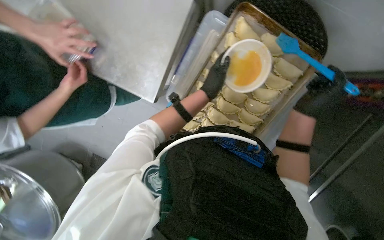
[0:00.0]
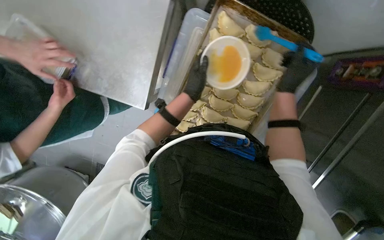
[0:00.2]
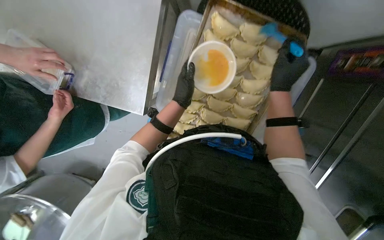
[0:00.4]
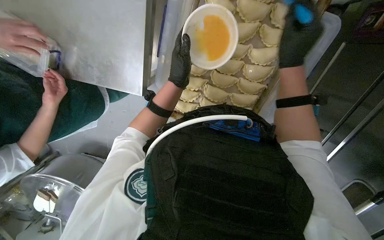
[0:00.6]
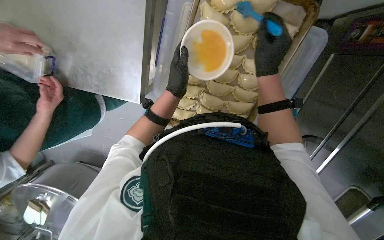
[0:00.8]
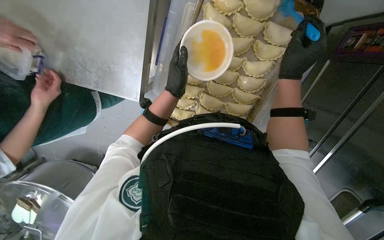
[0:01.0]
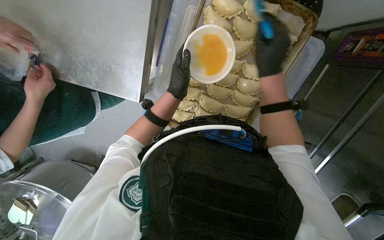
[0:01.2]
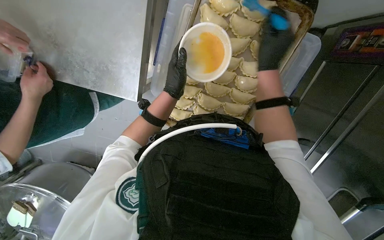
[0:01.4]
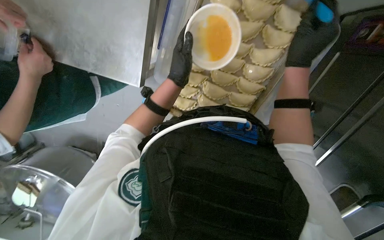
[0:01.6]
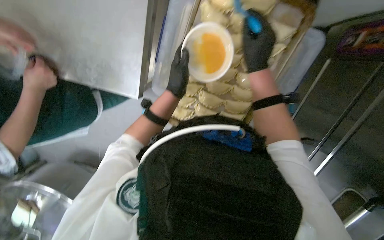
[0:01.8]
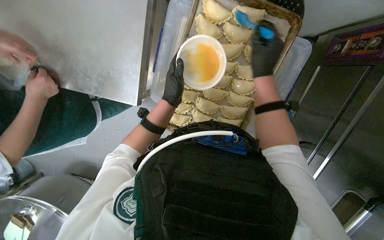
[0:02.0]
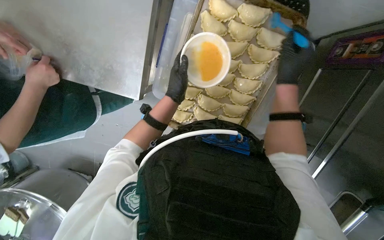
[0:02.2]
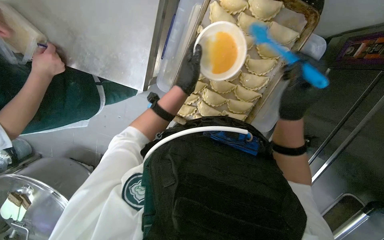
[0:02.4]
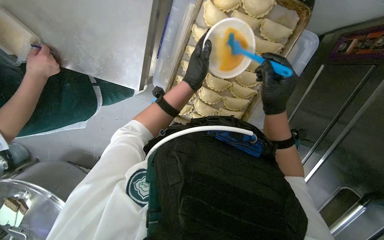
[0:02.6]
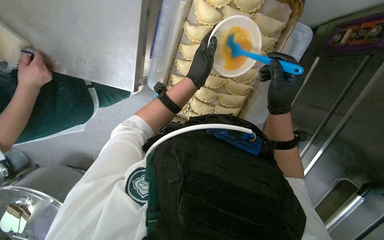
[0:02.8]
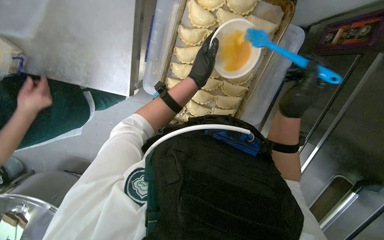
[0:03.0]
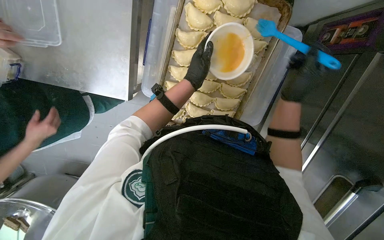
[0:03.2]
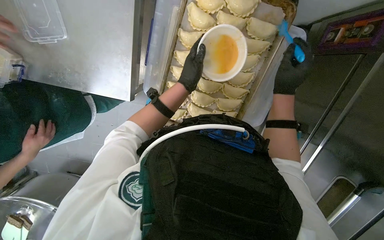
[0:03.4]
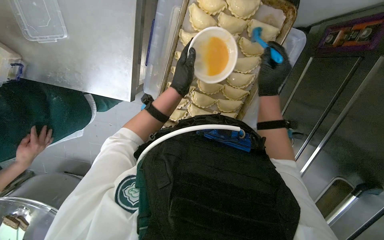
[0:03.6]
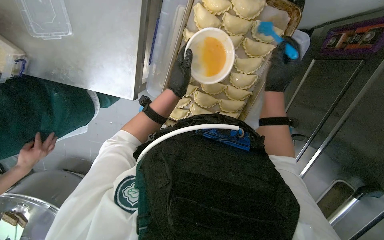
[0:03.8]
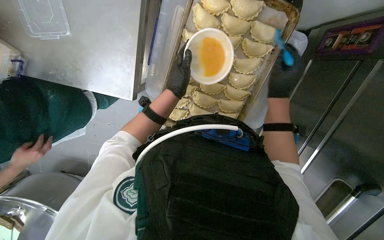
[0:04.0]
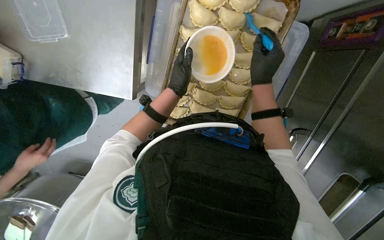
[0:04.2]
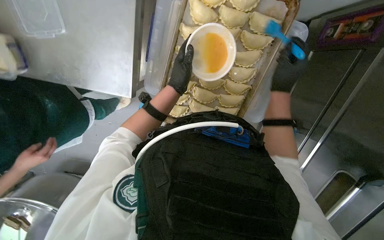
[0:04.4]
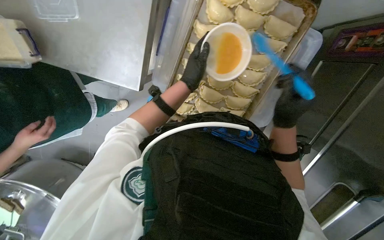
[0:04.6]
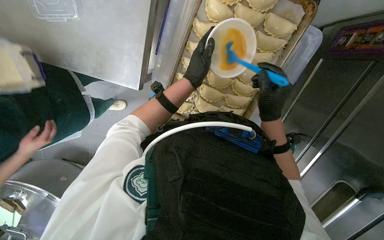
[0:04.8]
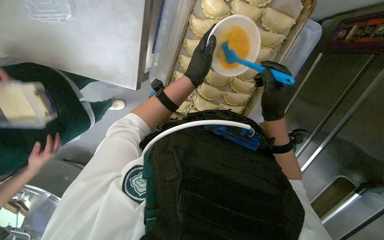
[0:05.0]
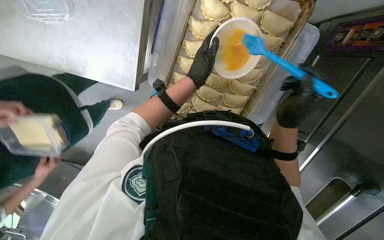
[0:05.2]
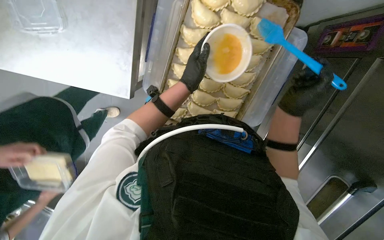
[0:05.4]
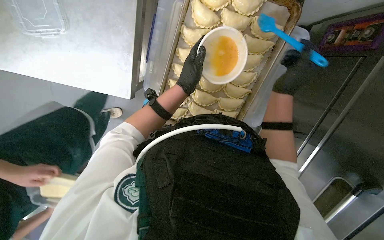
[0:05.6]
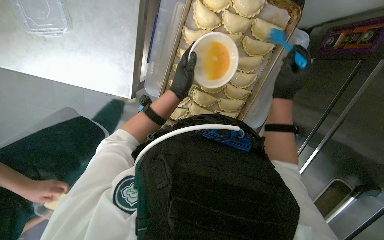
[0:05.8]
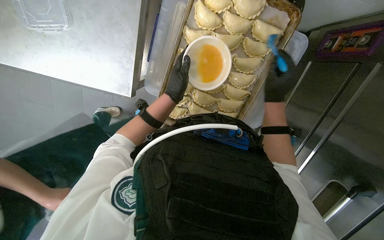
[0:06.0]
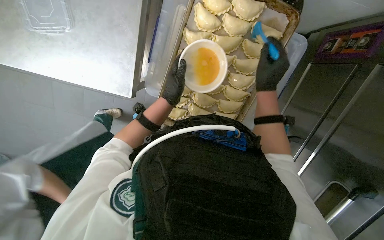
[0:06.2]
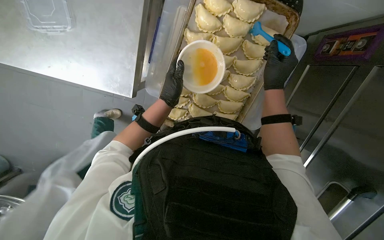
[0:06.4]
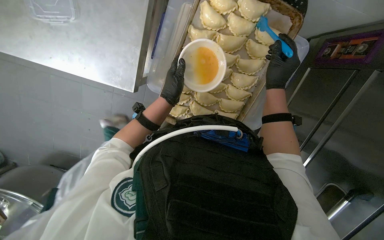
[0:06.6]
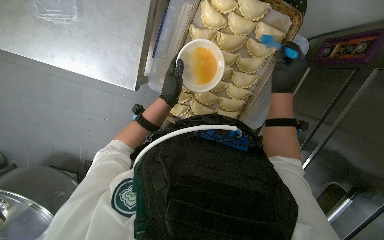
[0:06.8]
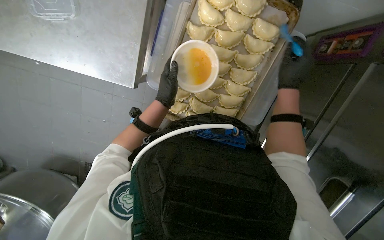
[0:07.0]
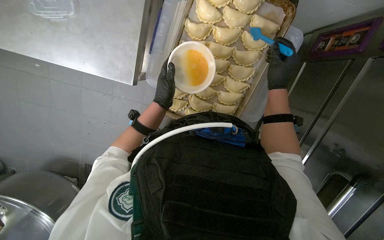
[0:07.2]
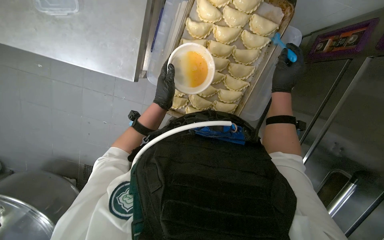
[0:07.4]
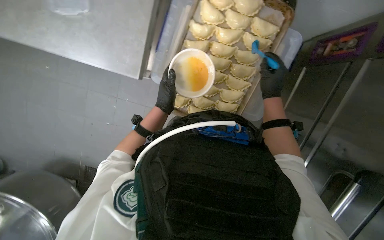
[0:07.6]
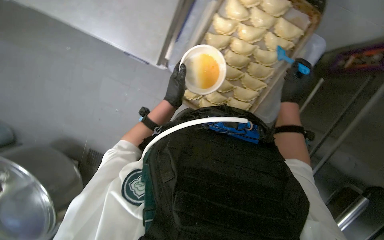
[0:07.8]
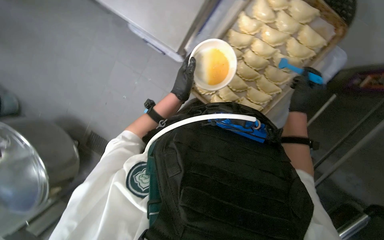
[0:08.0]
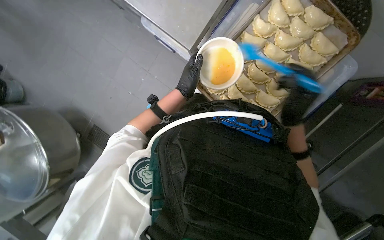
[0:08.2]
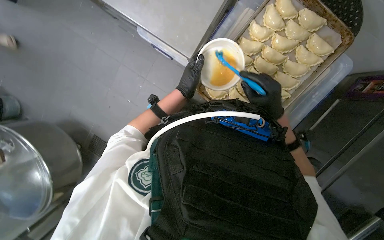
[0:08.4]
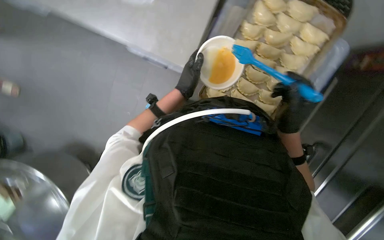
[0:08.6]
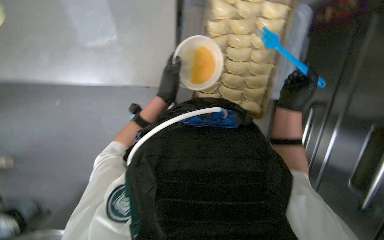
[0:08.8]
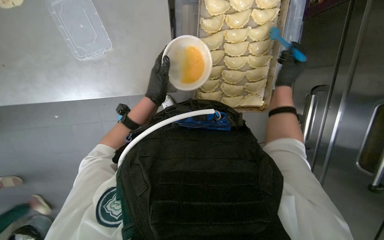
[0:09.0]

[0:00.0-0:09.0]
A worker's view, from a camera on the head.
Job: preparing food.
The whole recording: Brushing dumplings with egg wash. The worker brushes egg wash onto the dumplings on a baking sheet.
0:01.6 to 0:03.0: The left hand is displaced to the right by approximately 10 cm; the right hand goes some 15 cm down the picture.

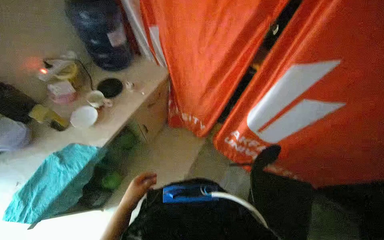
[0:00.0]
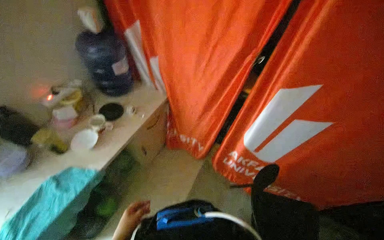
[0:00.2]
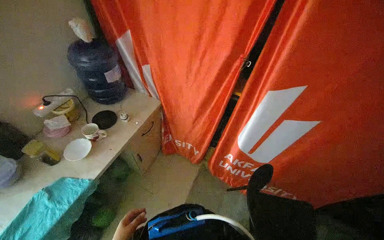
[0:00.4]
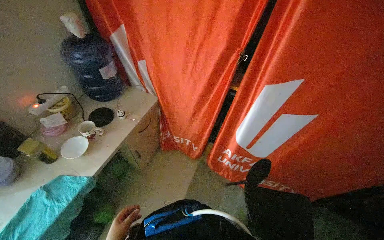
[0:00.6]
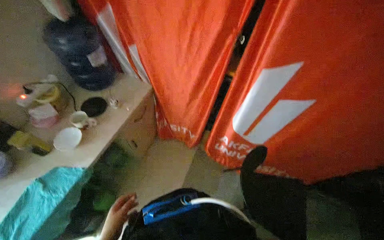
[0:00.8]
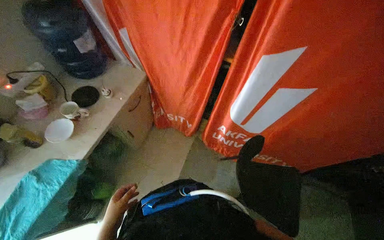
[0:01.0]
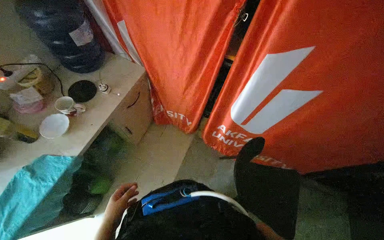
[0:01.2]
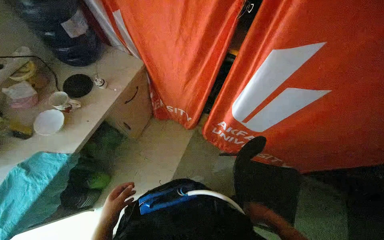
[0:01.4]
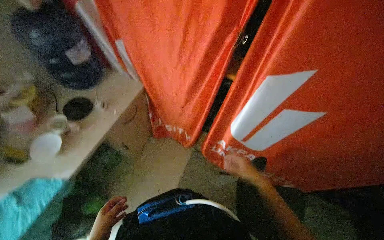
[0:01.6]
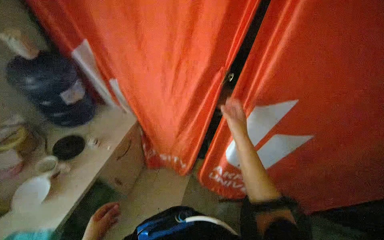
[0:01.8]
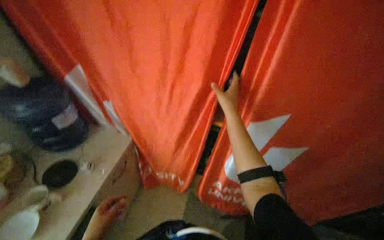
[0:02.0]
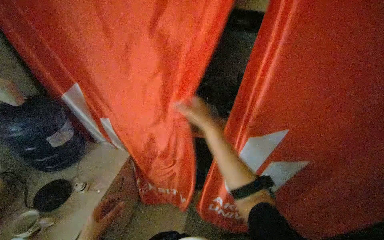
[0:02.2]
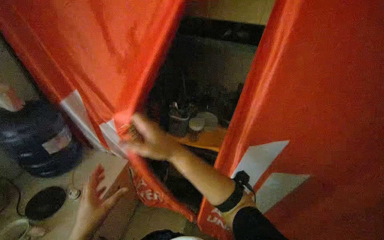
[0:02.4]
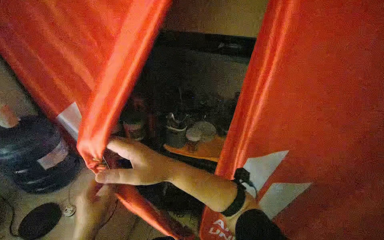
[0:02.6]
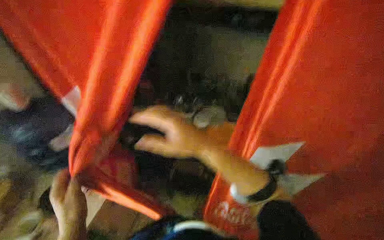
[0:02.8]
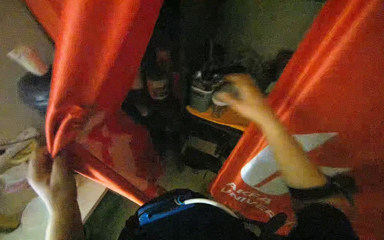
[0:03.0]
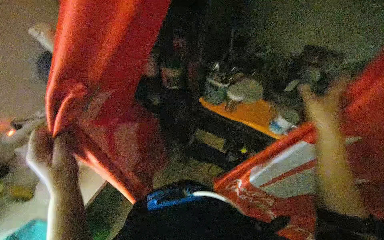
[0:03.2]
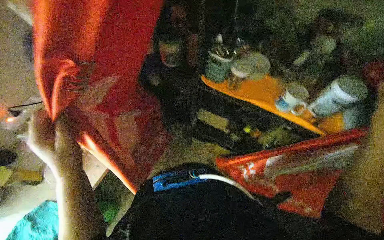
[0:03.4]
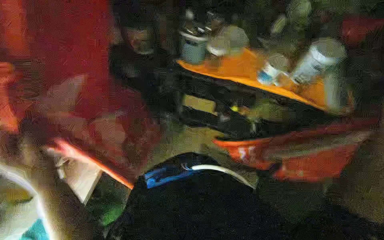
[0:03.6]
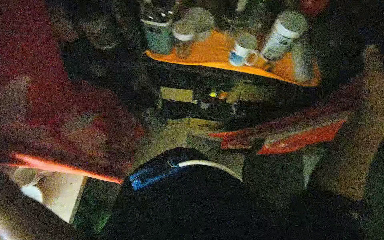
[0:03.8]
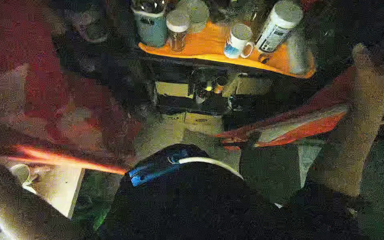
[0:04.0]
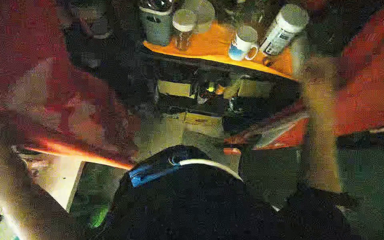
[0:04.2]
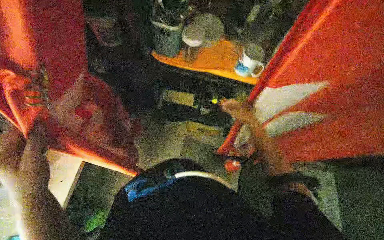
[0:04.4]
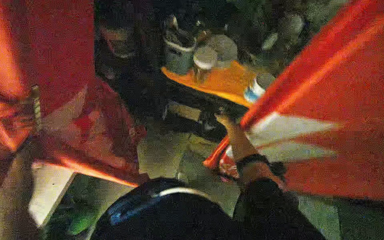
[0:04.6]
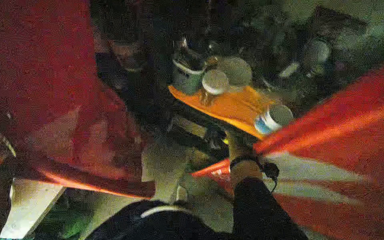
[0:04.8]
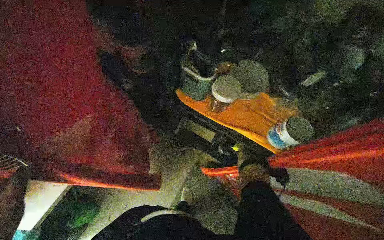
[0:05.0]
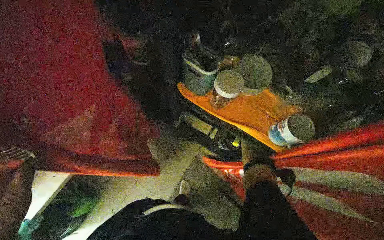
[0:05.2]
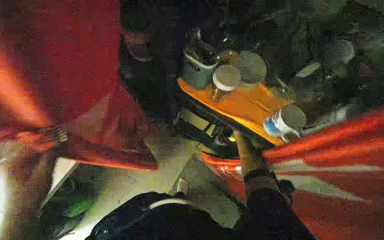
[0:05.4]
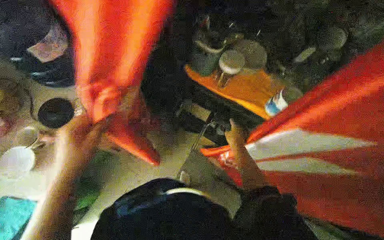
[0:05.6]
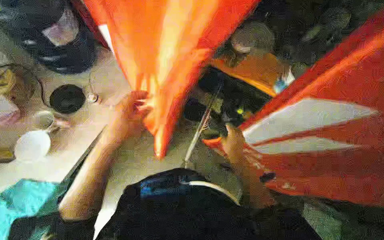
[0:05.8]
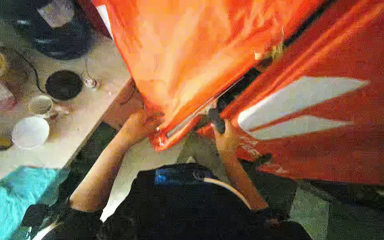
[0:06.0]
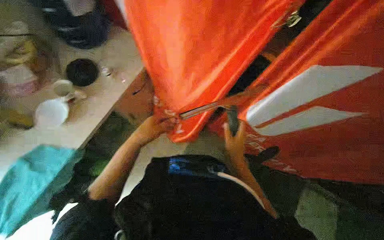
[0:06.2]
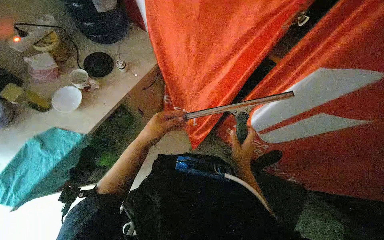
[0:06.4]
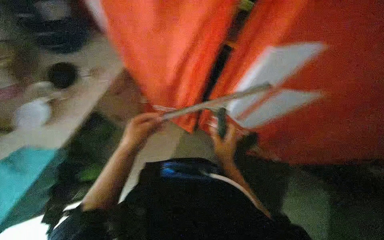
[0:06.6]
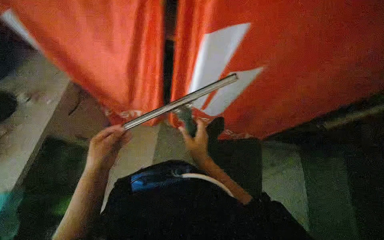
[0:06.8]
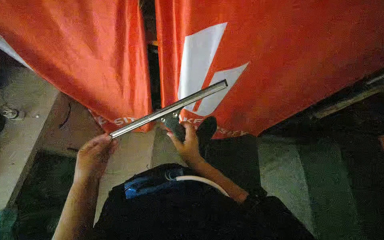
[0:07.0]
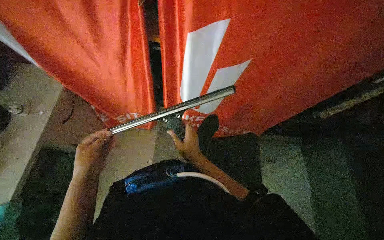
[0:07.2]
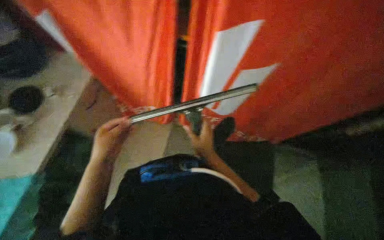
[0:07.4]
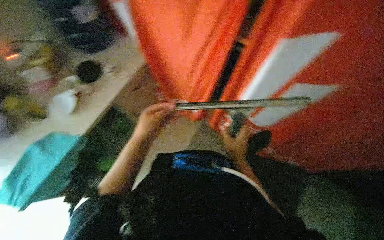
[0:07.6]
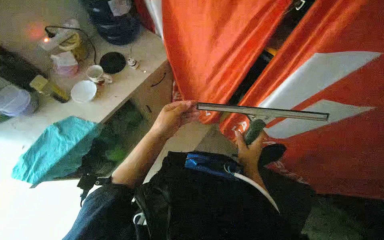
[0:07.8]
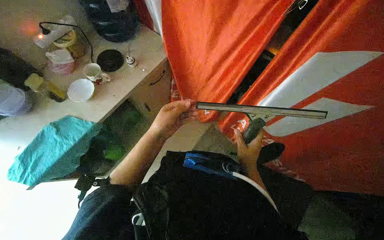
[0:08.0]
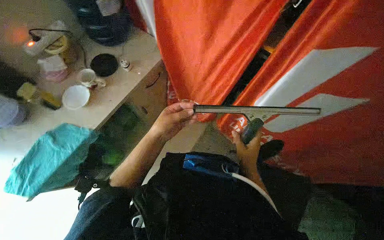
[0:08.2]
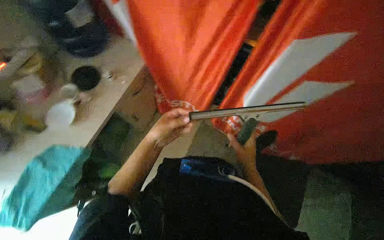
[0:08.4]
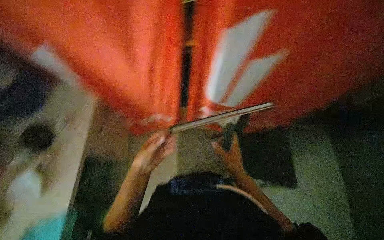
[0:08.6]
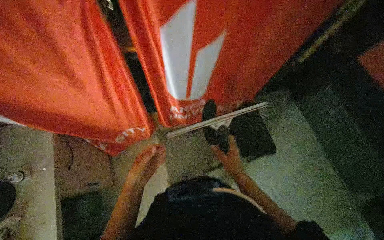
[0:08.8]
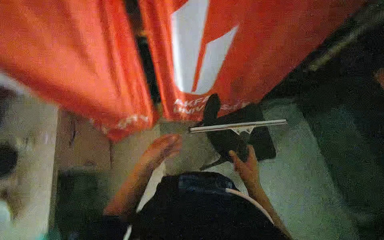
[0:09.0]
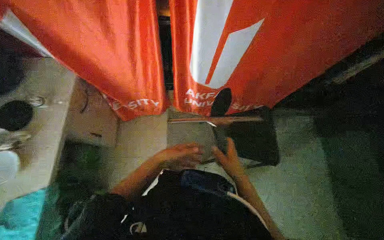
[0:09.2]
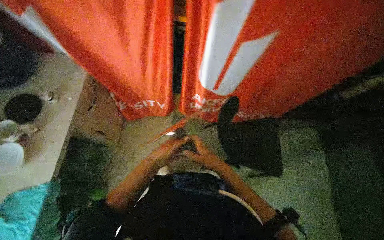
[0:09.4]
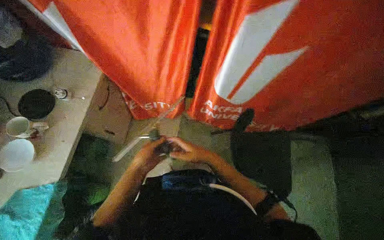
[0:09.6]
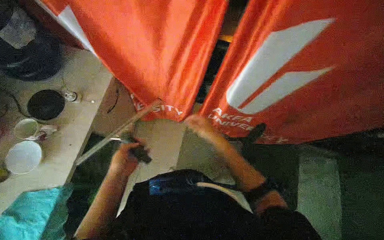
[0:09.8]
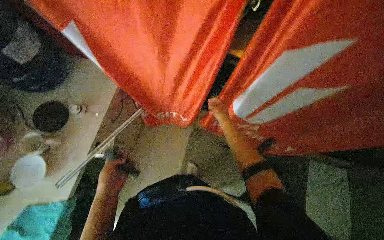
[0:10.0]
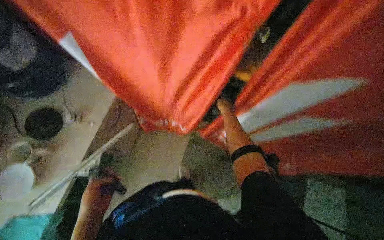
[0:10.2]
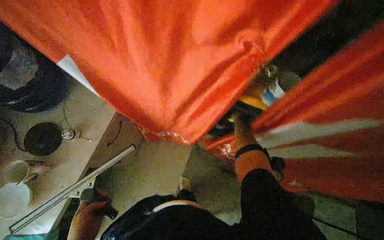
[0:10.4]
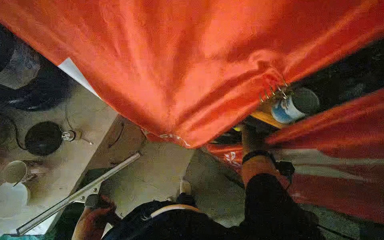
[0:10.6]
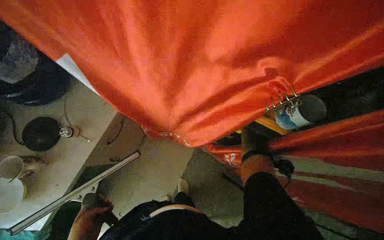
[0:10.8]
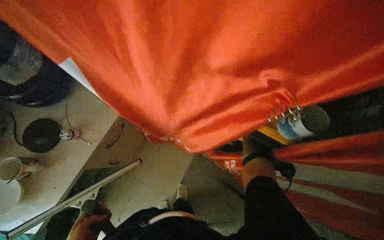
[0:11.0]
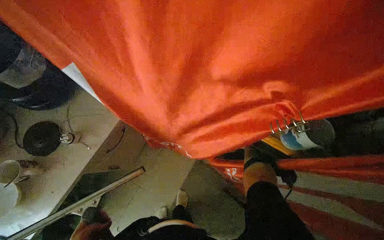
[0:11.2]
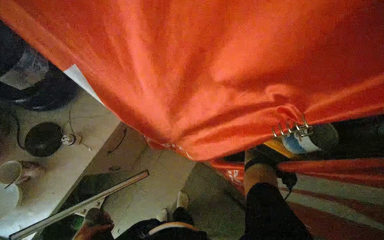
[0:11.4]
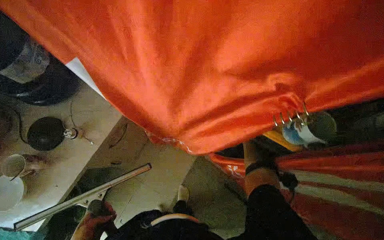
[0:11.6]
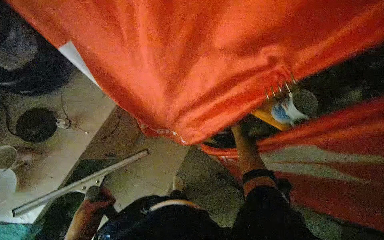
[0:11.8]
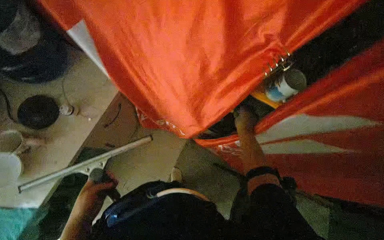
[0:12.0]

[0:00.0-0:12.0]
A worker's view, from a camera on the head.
Job: preparing cleaning supplies.
The whole recording: Retrieving cleaning tools. The worker opens a curtain and retrieves a squeegee and a pole.
0:03.0 to 0:04.4: The camera pitches downward, by roughly 20 degrees.
0:04.4 to 0:06.0: The right hand moves to the left and down the picture, roughly 25 cm, and travels farther from the camera and back again, approximately 20 cm each way.
0:09.0 to 0:10.4: The wearer's head swings approximately 30 degrees to the left. The left hand travels to the left by approximately 25 cm. The right hand is displaced up the picture and farther from the camera by roughly 70 cm.
